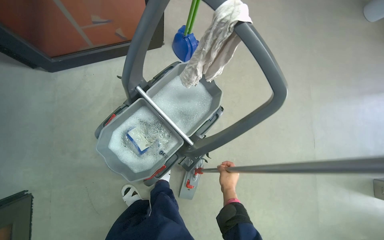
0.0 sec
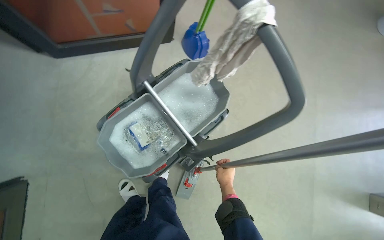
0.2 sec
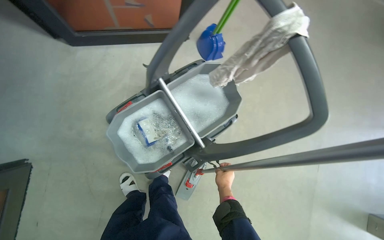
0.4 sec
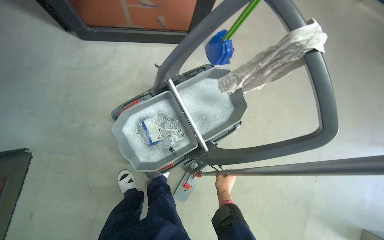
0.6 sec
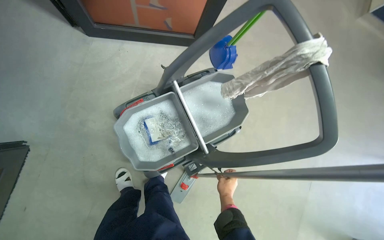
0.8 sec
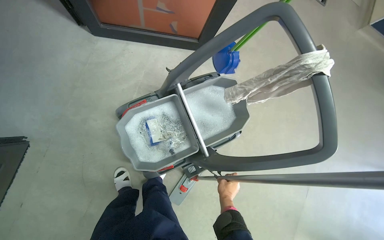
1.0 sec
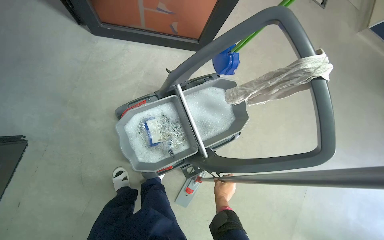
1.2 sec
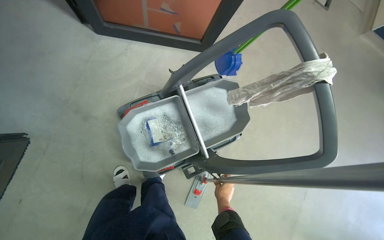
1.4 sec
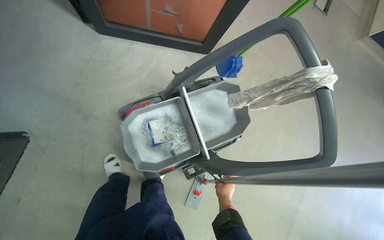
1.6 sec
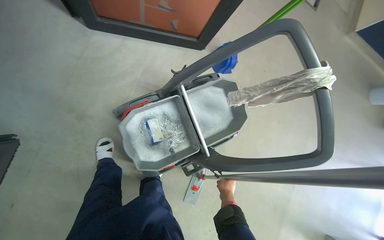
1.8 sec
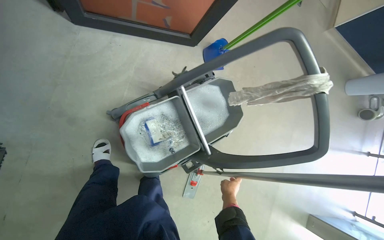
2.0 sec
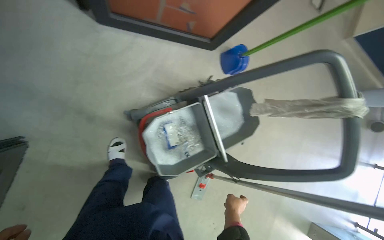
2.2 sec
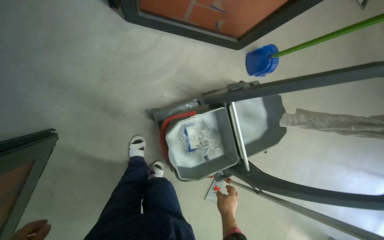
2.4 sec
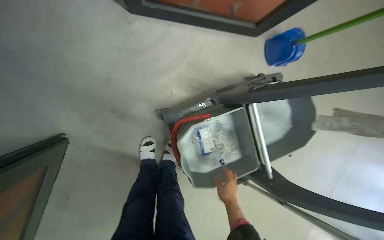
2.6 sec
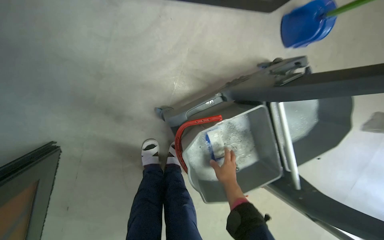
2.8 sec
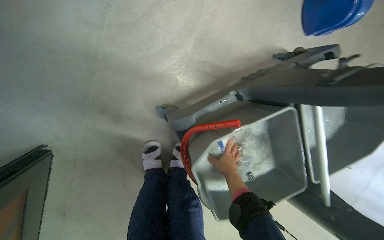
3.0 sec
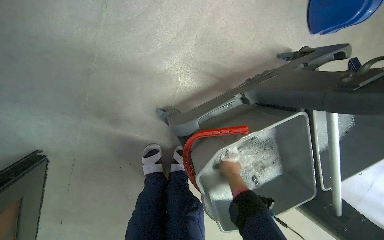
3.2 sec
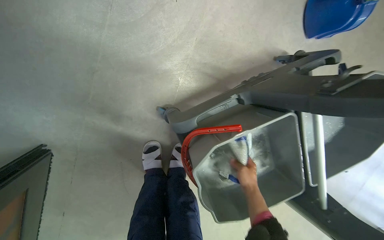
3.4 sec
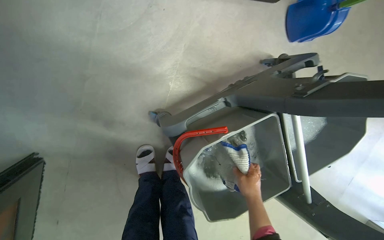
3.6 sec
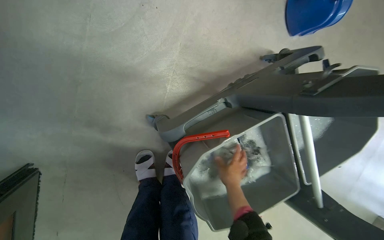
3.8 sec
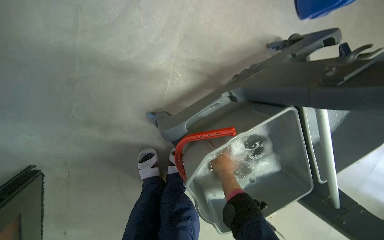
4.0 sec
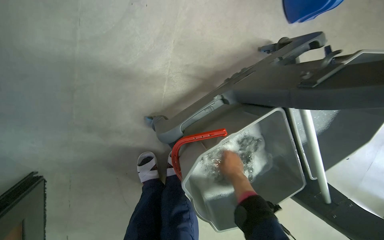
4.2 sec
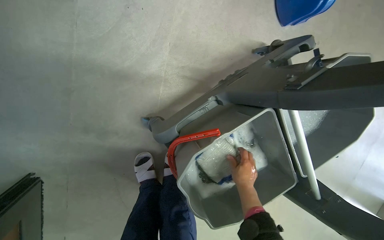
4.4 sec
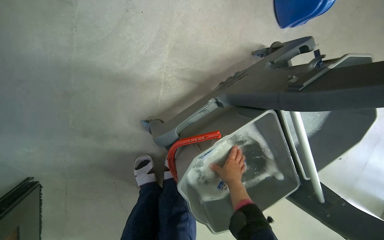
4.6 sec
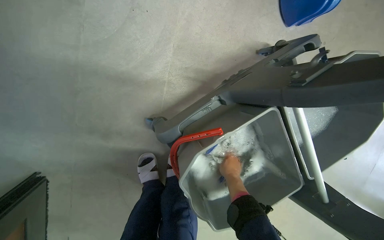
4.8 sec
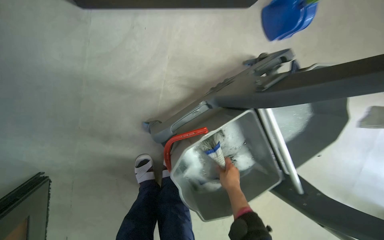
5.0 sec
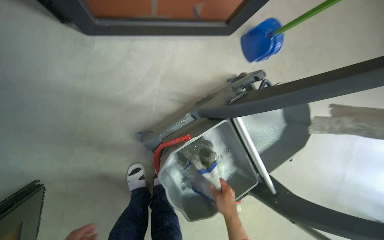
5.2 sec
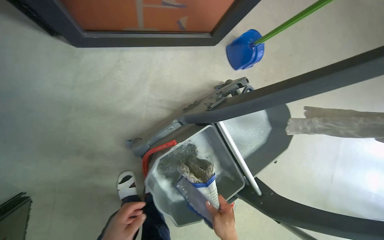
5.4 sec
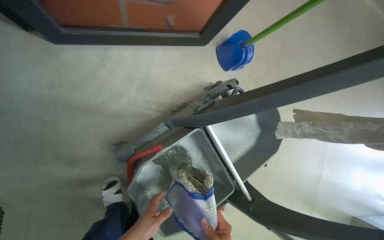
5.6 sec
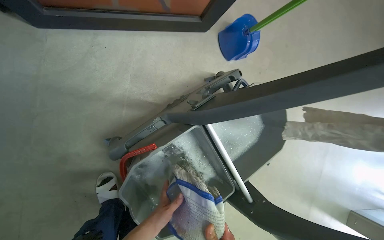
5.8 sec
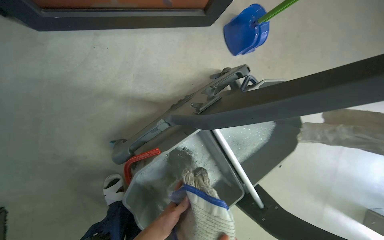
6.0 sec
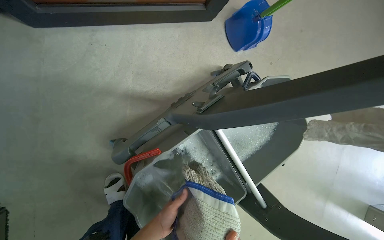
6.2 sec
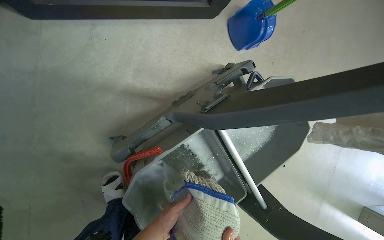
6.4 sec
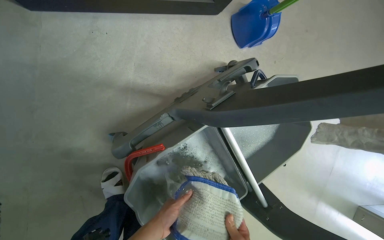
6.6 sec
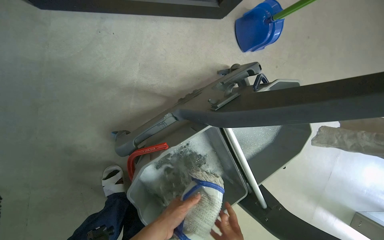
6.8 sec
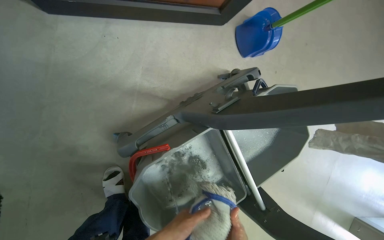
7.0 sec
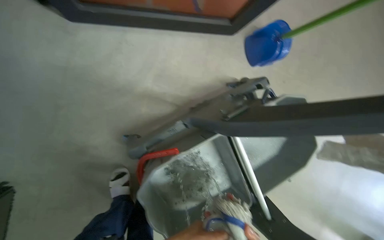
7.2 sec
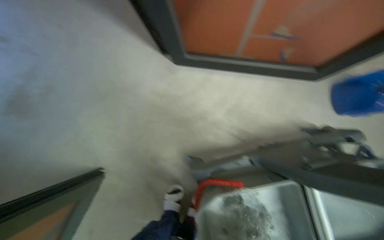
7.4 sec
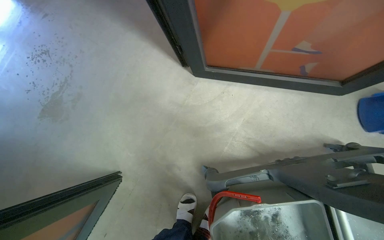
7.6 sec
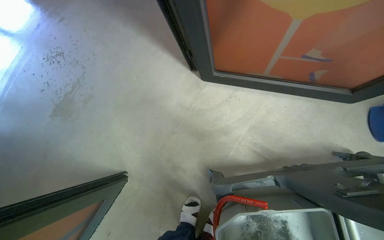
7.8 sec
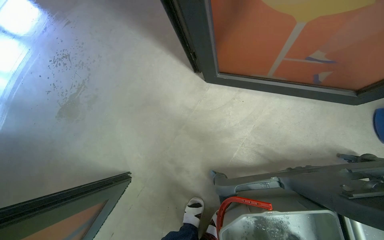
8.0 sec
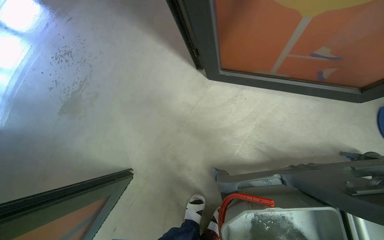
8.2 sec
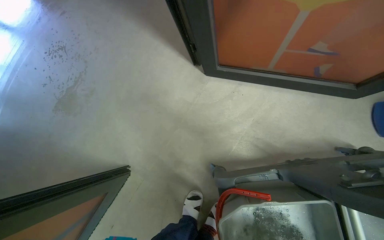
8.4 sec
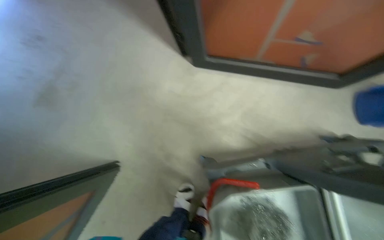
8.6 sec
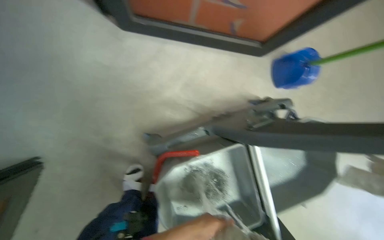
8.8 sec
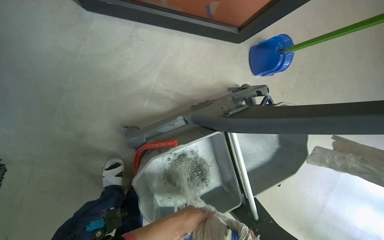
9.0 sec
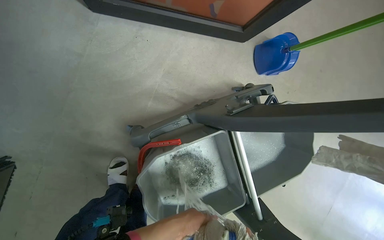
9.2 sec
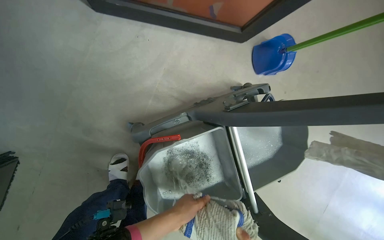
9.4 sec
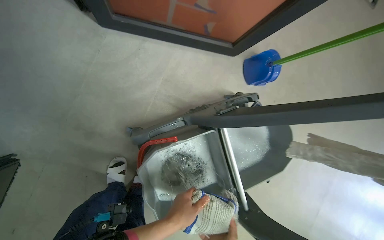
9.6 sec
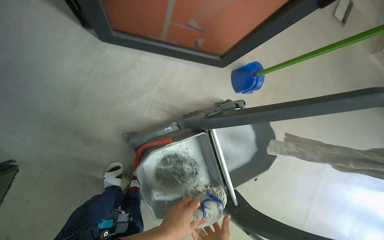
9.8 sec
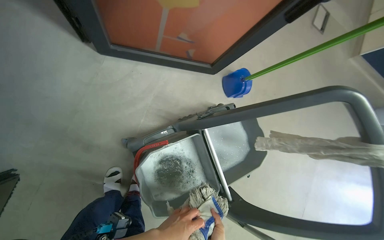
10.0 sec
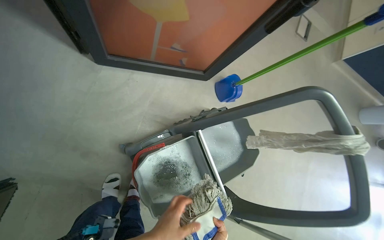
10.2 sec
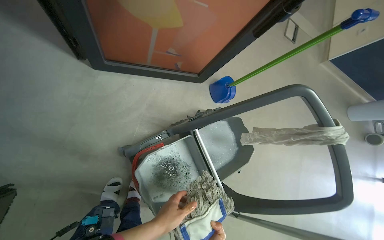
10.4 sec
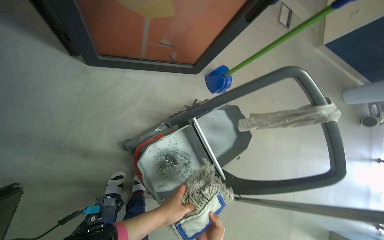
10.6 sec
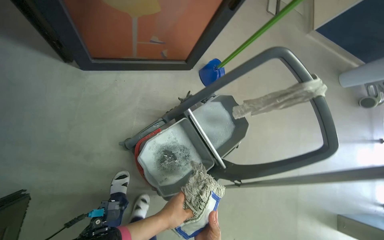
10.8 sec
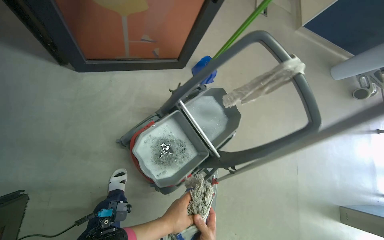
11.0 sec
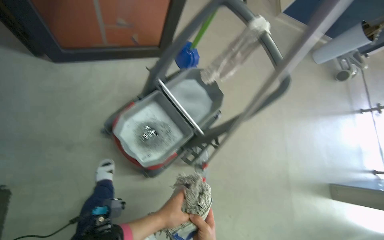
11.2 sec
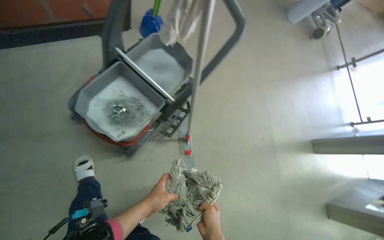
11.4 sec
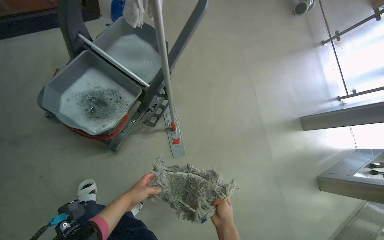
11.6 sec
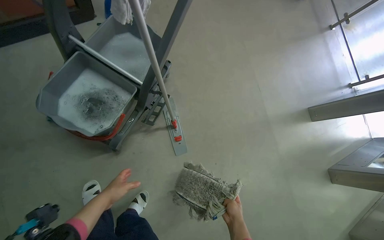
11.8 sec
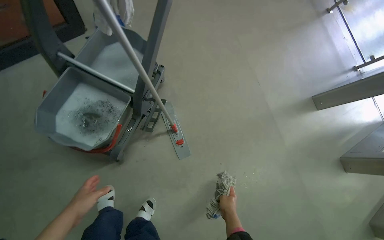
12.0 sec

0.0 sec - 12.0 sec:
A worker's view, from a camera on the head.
Job: mopping floor.
The whole recording: Mopping kitchen floor. The worker mops the kitchen floor with a flat mop, moving around furniture and opening a sliding door to continue the task.
0.0 sec - 1.6 sec: The right hand goes some 10 cm farther from the camera.
1.6 sec - 3.0 sec: The head travels about 50 cm. The view tips downward by roughly 15 degrees.
3.0 sec - 4.4 sec: The right hand moves nearer and farther over about 10 cm, changing direction 2 times.
6.0 sec - 7.6 sec: The head rotates approximately 30 degrees to the left. The wearer looks about 15 degrees further upward.
7.6 sec - 9.0 sec: The camera sweeps to the right, by some 25 degrees. The wearer looks some 15 degrees further downward.
9.0 sec - 10.4 sec: The camera pitches upward, by roughly 15 degrees.
10.4 sec - 12.0 sec: The camera travels some 50 cm. The view tilts about 10 degrees downward. Everything in view rotates approximately 40 degrees counterclockwise.

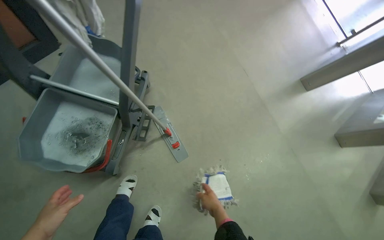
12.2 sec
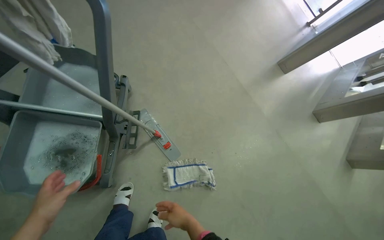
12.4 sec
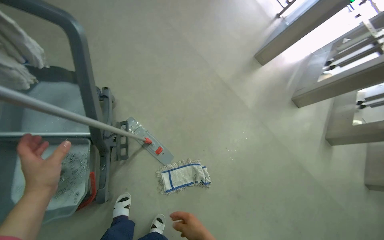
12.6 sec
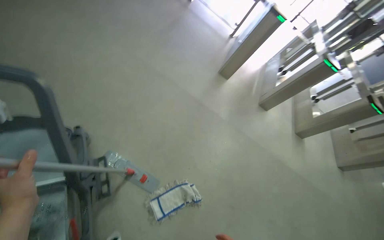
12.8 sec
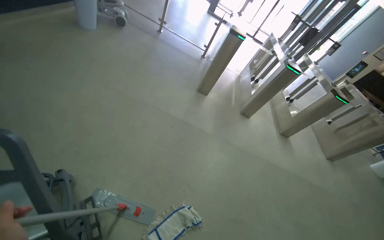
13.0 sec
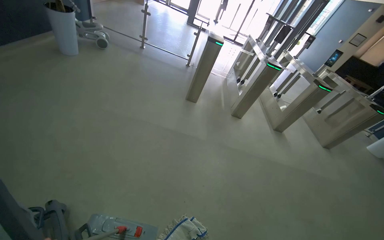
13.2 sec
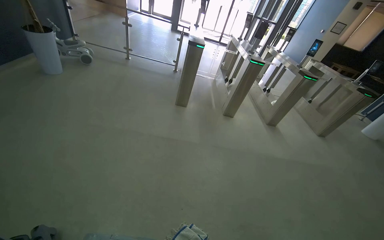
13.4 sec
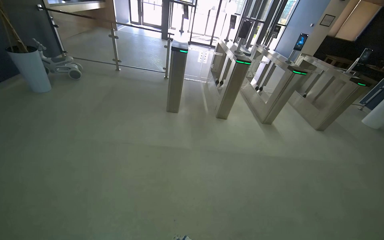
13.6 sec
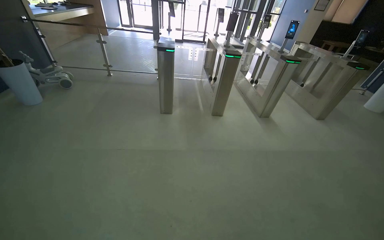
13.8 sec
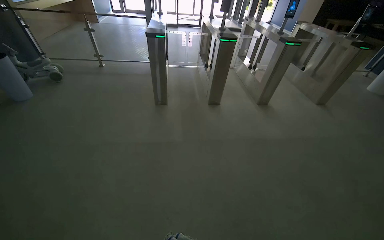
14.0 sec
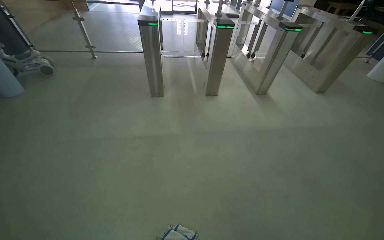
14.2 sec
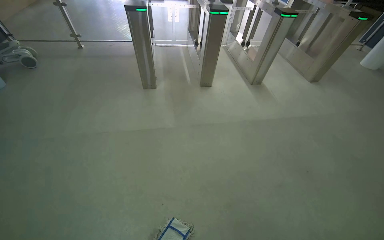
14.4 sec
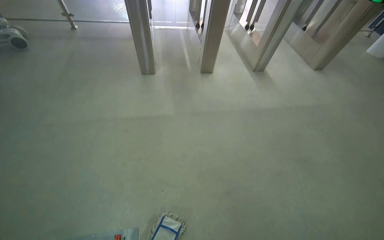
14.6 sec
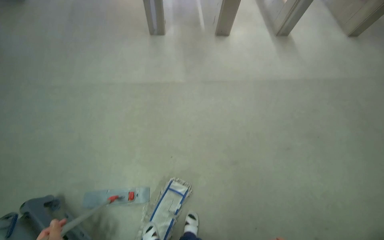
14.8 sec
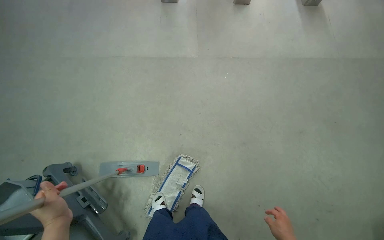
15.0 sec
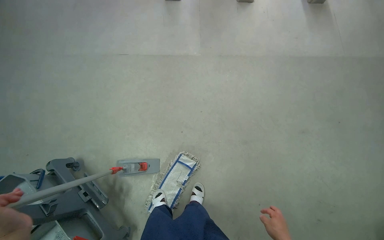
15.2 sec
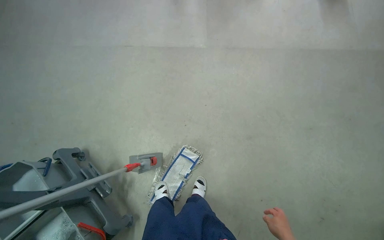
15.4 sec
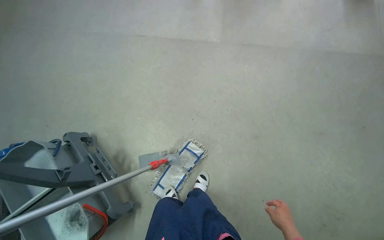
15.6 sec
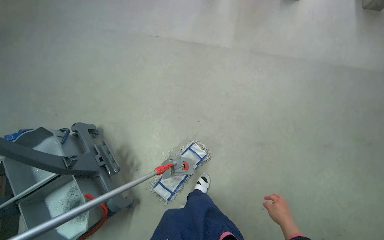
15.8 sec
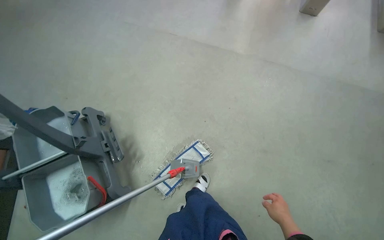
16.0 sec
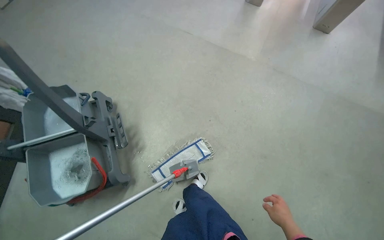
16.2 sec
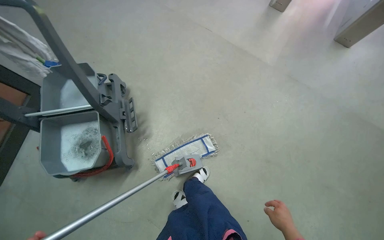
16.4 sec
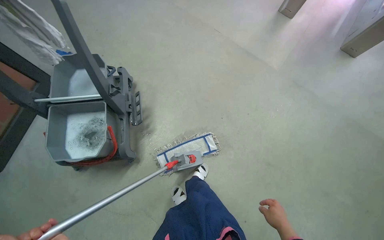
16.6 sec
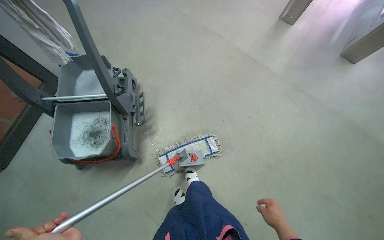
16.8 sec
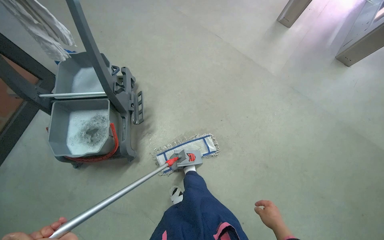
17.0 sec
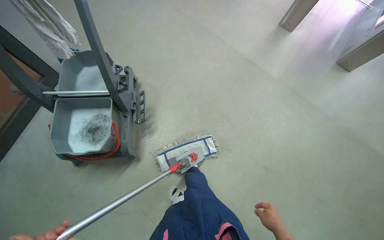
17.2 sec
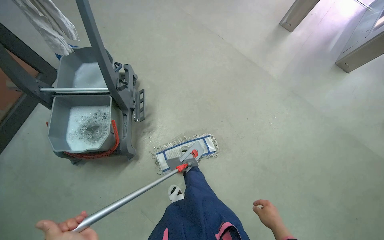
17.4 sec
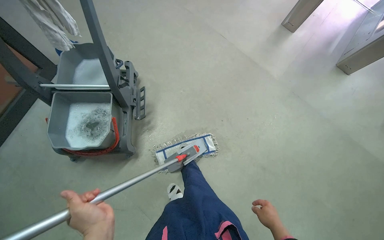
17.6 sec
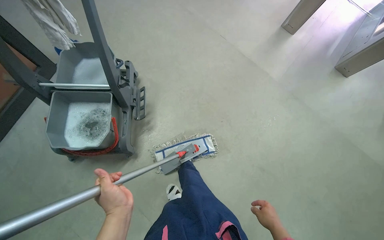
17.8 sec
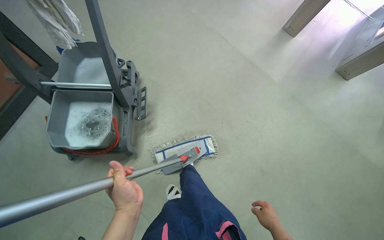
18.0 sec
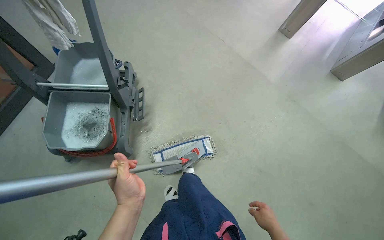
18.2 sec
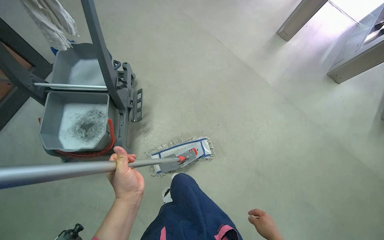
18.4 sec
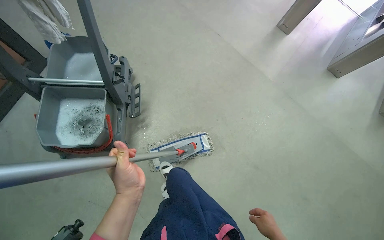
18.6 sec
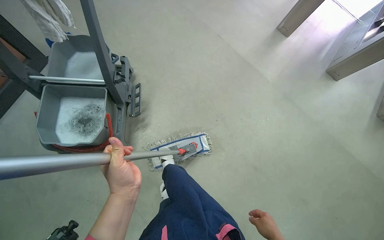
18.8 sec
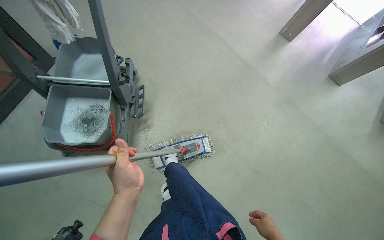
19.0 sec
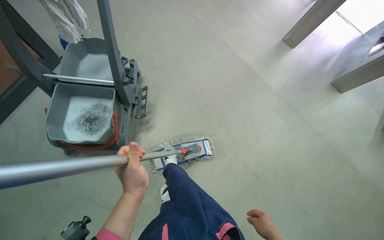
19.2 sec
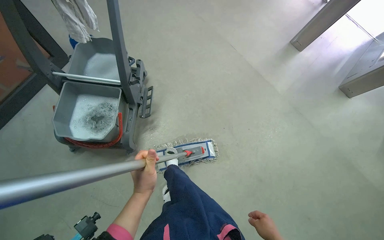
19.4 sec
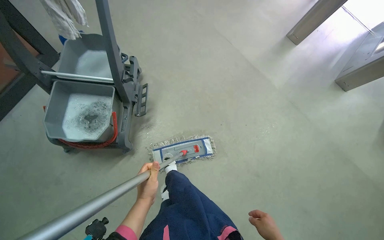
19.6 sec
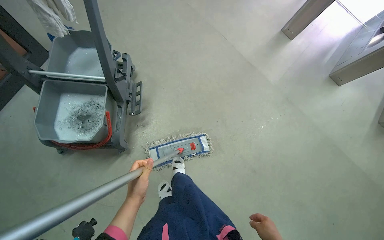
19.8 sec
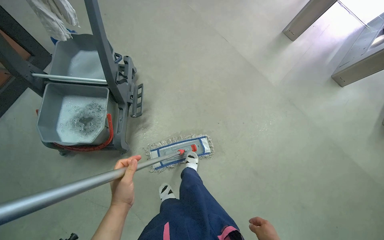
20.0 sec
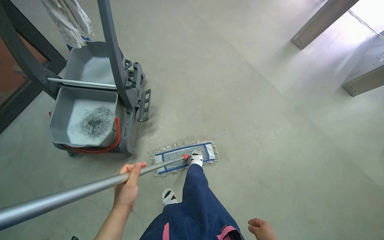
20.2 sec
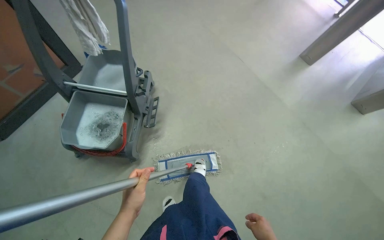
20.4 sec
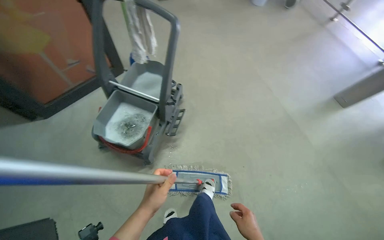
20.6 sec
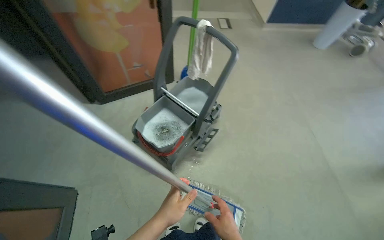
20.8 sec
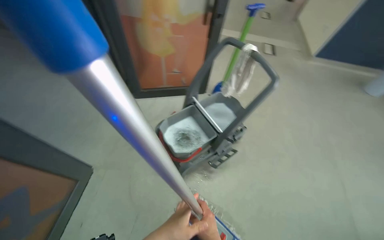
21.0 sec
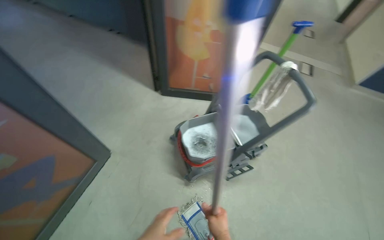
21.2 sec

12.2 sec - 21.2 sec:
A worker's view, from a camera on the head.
Job: mopping floor.
The whole recording: Mopping kitchen floor. The worker mops the kitchen floor with a flat mop, moving around furniture and opening a sliding door to continue the task.
12.2 sec - 13.8 sec: The camera travels about 50 cm. The head rotates about 65 degrees to the right. The camera pitches upward, by approximately 15 degrees.
13.8 sec - 15.2 sec: The view tips downward by about 35 degrees.
15.2 sec - 16.6 sec: The scene rotates clockwise by roughly 35 degrees.
19.8 sec - 21.2 sec: The wearer's head swings roughly 70 degrees to the left. The wearer looks approximately 25 degrees further upward.
